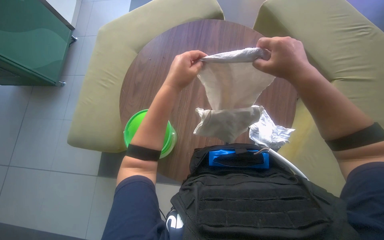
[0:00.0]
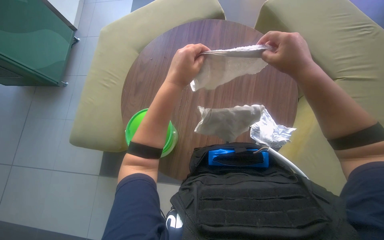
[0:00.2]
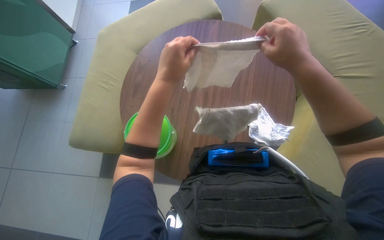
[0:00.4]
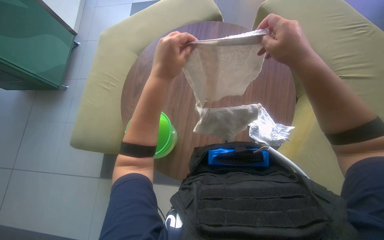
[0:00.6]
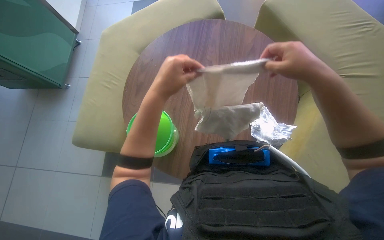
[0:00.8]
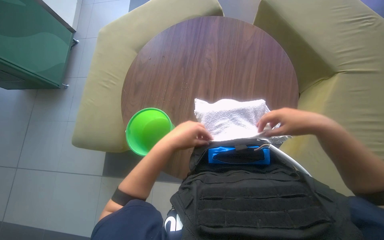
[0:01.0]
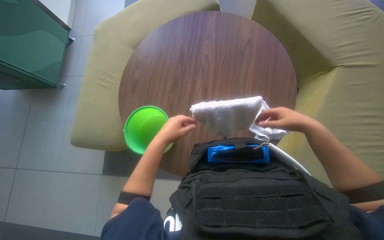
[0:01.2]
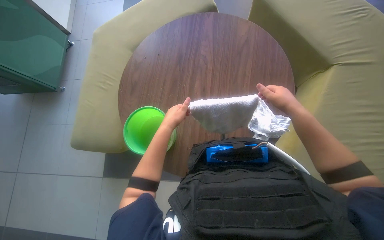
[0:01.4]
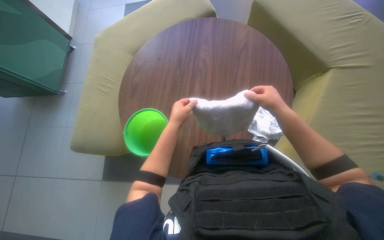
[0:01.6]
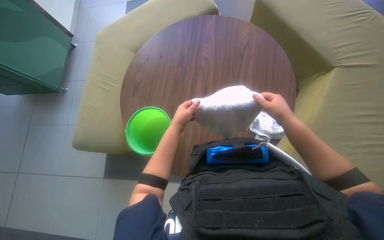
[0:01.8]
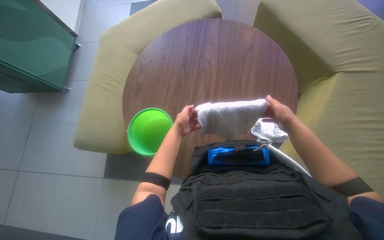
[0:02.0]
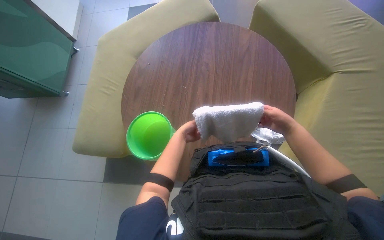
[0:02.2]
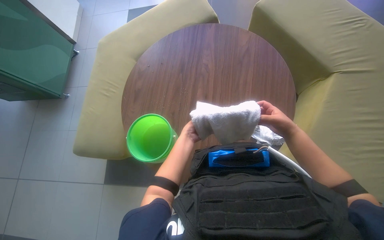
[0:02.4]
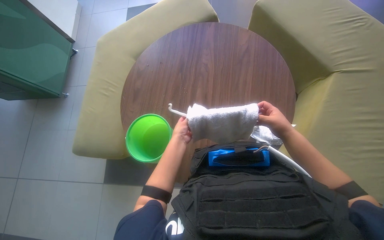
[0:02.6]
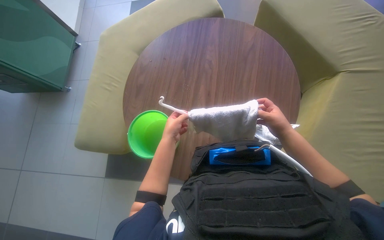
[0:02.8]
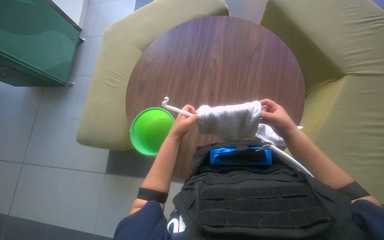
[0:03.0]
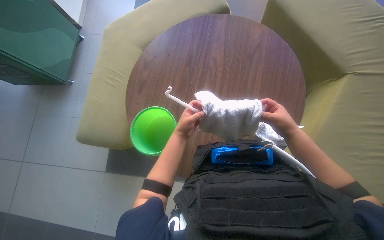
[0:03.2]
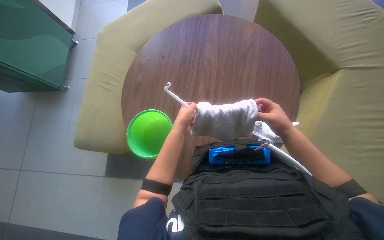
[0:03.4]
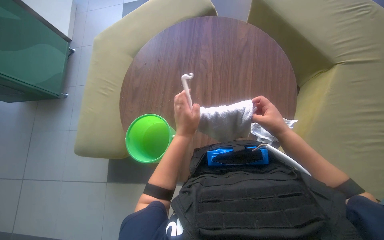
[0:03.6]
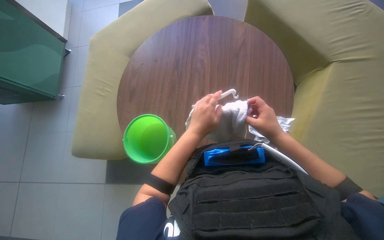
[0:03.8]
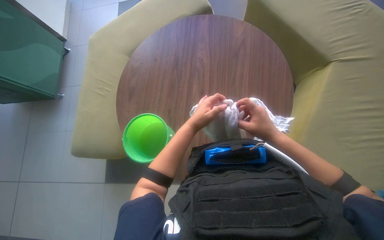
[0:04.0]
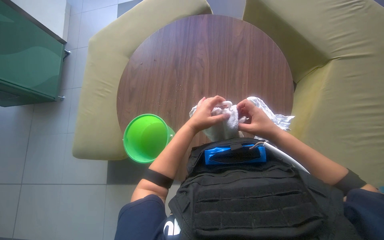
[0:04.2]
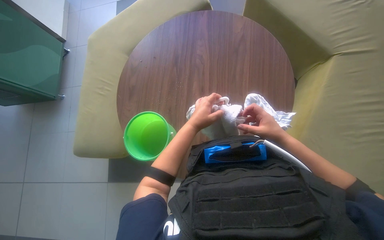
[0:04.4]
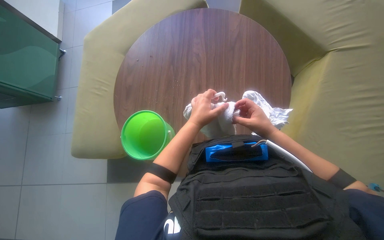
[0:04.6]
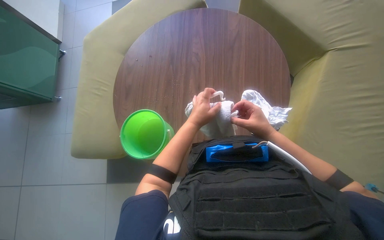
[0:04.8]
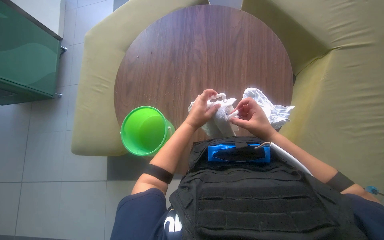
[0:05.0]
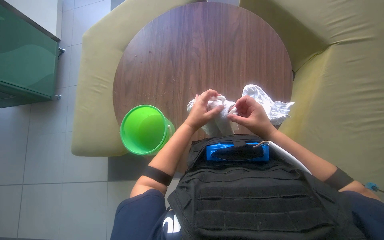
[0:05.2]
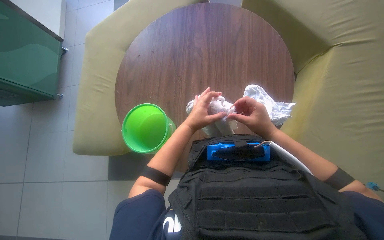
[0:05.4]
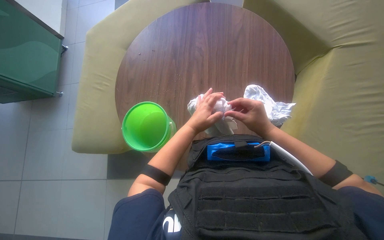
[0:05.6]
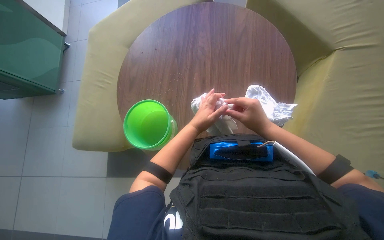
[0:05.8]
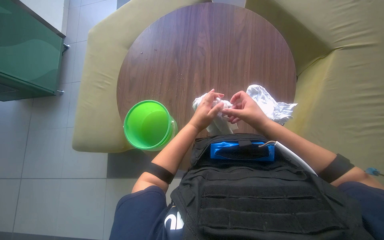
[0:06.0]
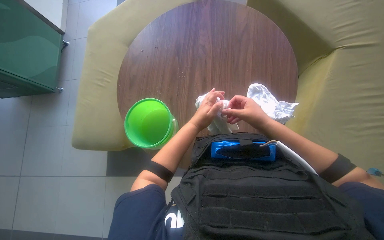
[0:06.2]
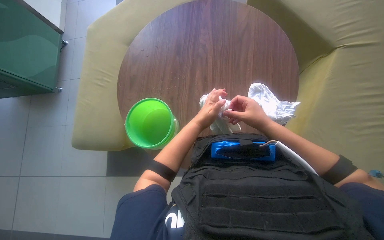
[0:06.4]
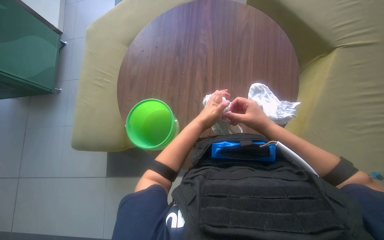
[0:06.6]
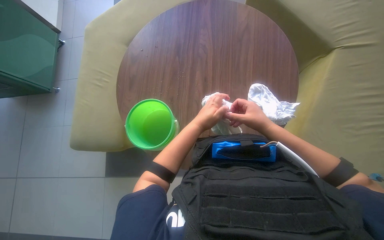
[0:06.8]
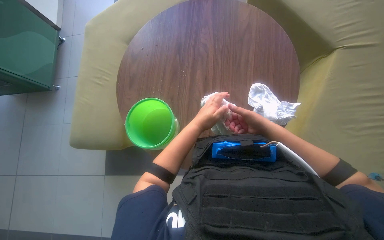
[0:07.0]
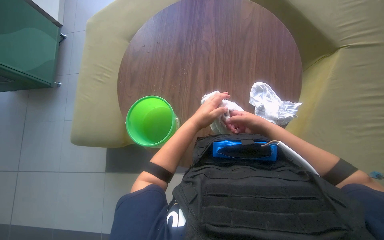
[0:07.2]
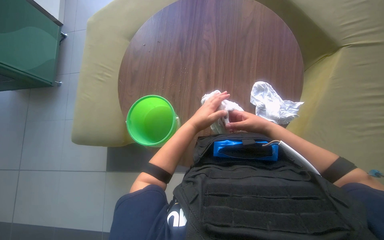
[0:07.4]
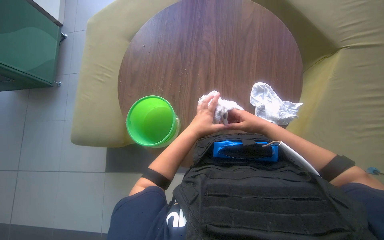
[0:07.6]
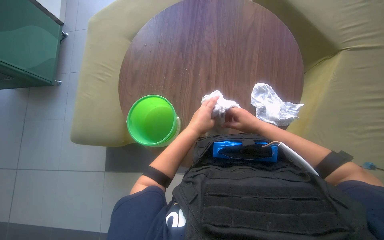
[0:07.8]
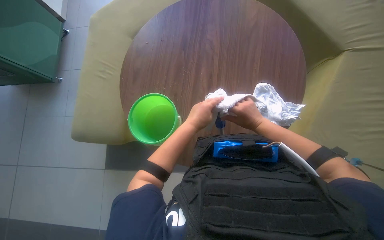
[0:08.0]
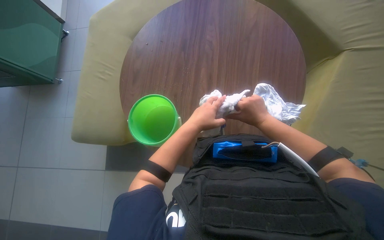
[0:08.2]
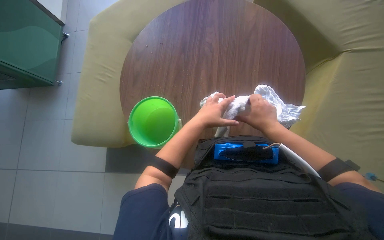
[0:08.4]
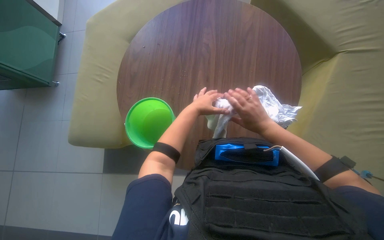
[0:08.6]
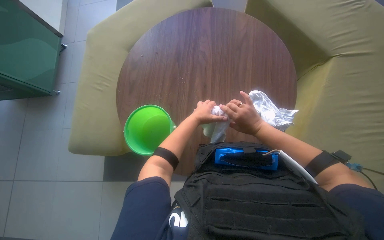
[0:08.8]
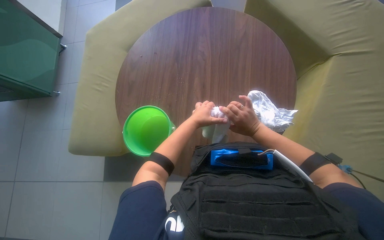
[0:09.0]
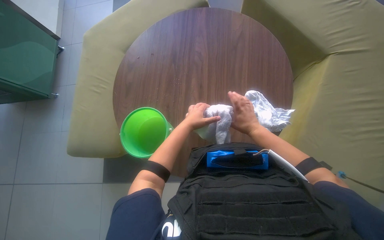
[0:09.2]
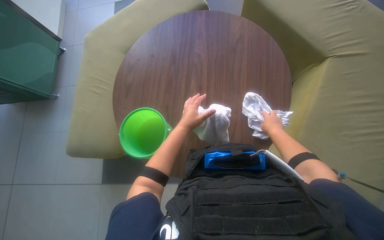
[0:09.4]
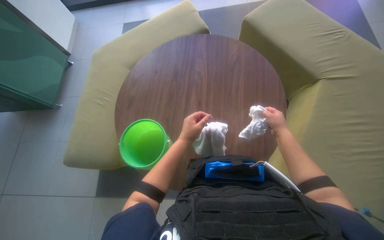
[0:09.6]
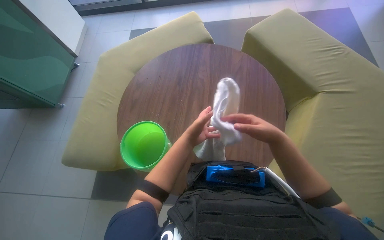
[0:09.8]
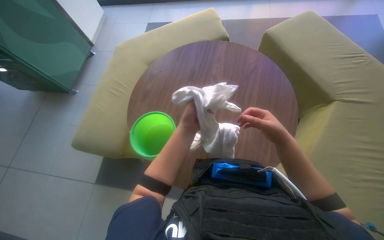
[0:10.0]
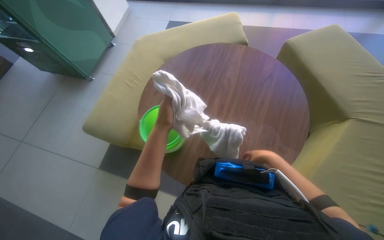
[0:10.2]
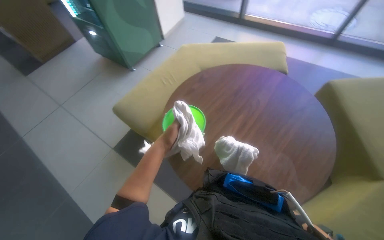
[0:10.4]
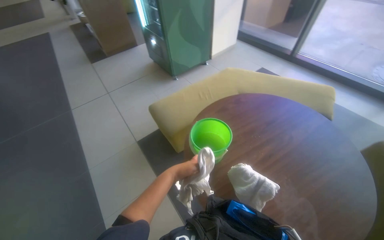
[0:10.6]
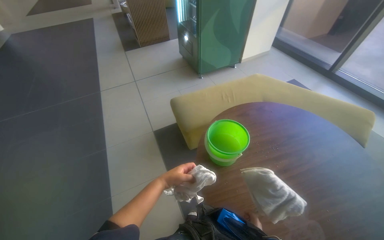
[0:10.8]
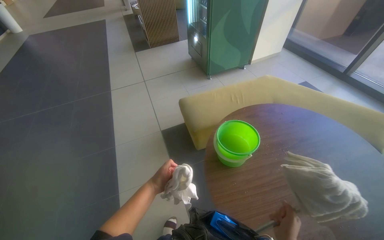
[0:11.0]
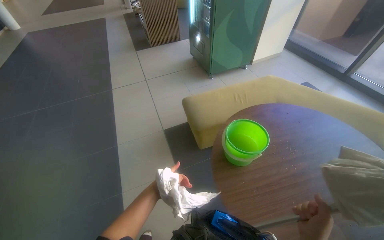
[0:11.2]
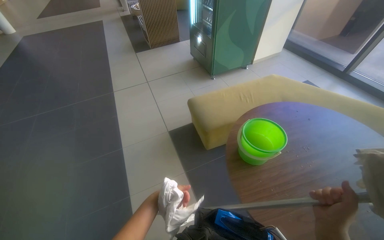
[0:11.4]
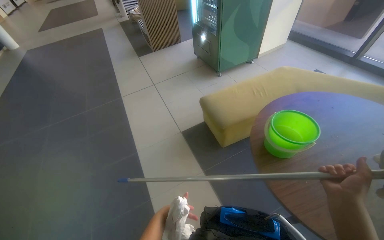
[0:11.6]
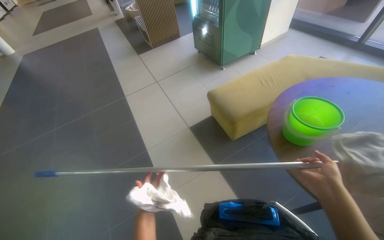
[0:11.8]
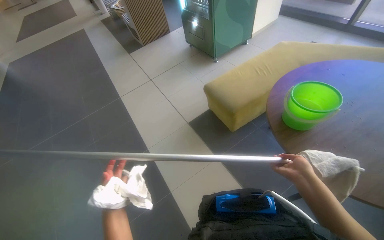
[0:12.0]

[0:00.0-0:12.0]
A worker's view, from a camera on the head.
Job: preparing cleaning supplies.
The whole recording: Wringing cleaning cloth. The worker wrings out a cleaning cloth in a green bucket.
0:00.0 to 0:01.6: The two hands go about 15 cm farther from the camera and down the picture.
0:03.0 to 0:04.4: The left hand heads to the right, covering approximately 10 cm.
0:04.4 to 0:06.0: The hands are busy where they are.
0:06.0 to 0:07.6: The right hand is displaced farther from the camera by some 10 cm.
0:07.6 to 0:09.0: The hands make small movements and keep their place.
0:09.0 to 0:10.4: The wearer looks approximately 35 degrees further to the left. The wearer looks roughly 10 degrees further upward.
0:10.4 to 0:12.0: The camera travels about 50 cm. The wearer looks approximately 25 degrees further to the left.

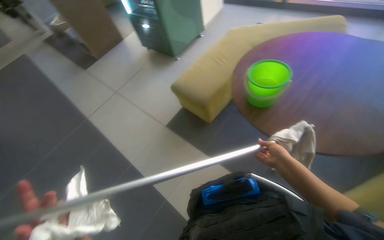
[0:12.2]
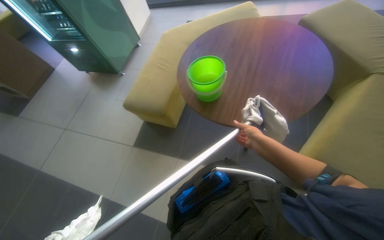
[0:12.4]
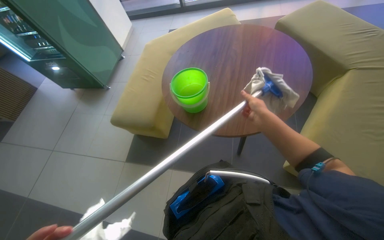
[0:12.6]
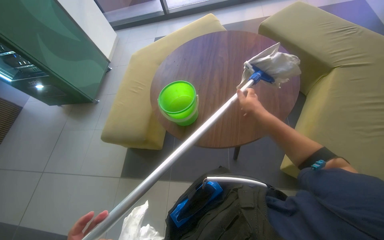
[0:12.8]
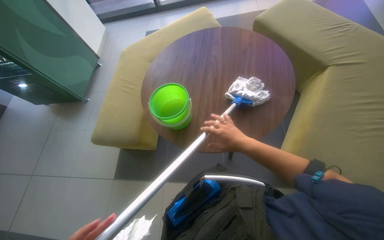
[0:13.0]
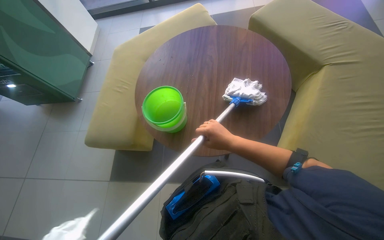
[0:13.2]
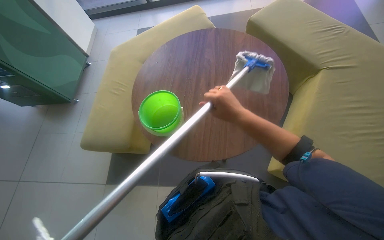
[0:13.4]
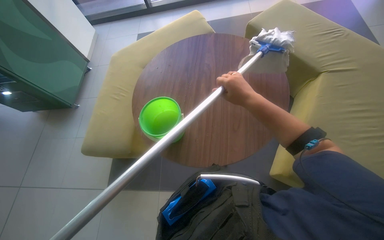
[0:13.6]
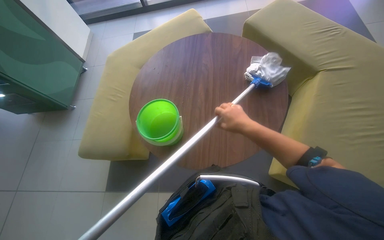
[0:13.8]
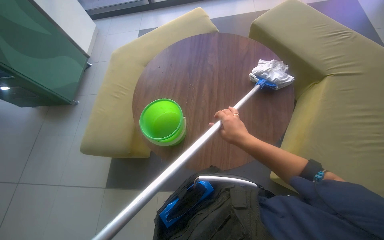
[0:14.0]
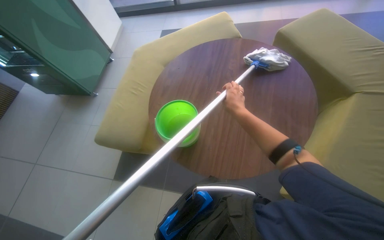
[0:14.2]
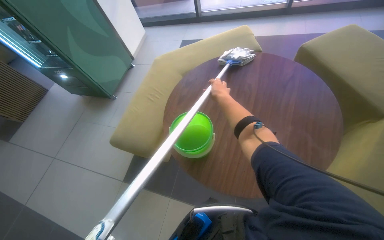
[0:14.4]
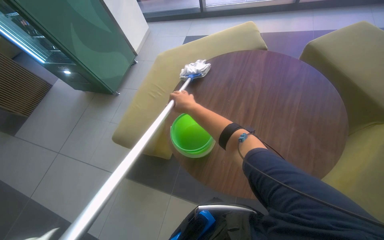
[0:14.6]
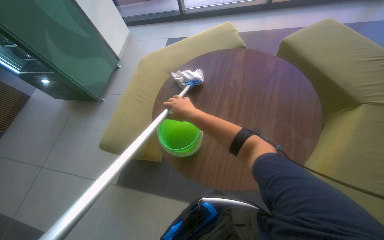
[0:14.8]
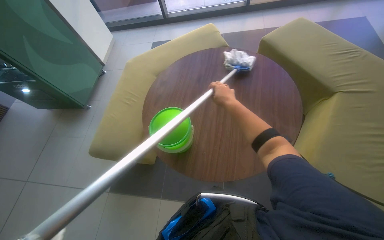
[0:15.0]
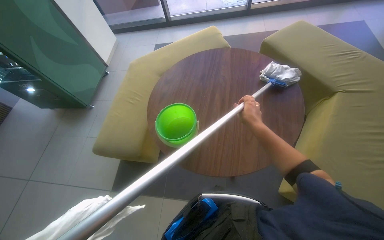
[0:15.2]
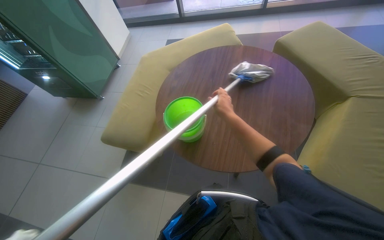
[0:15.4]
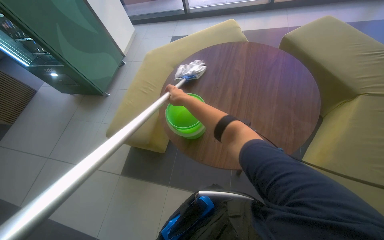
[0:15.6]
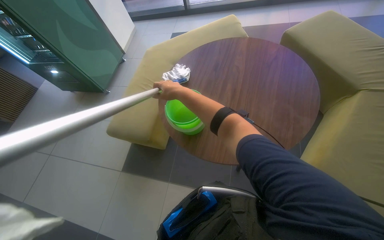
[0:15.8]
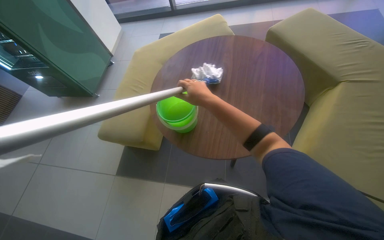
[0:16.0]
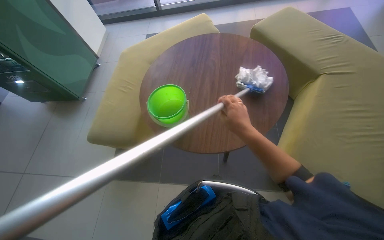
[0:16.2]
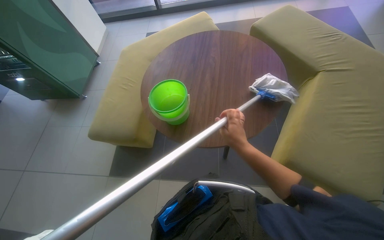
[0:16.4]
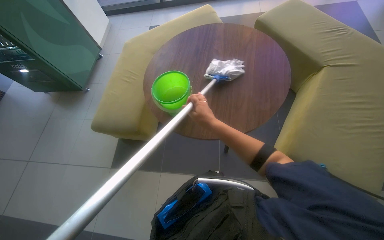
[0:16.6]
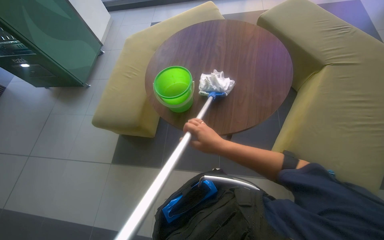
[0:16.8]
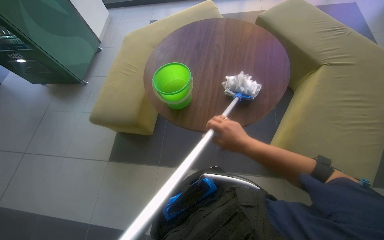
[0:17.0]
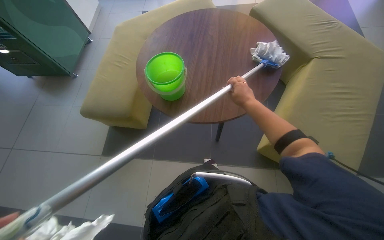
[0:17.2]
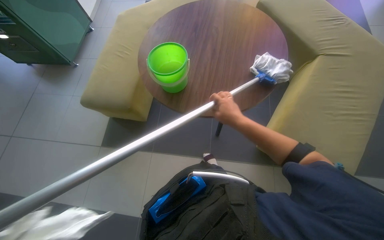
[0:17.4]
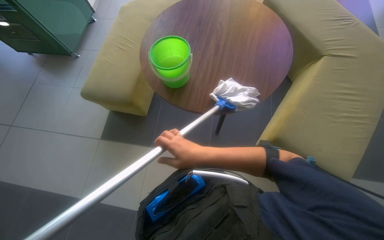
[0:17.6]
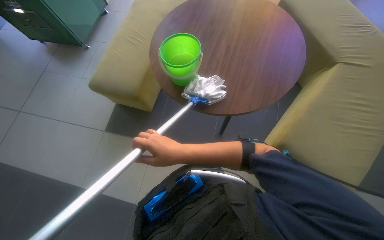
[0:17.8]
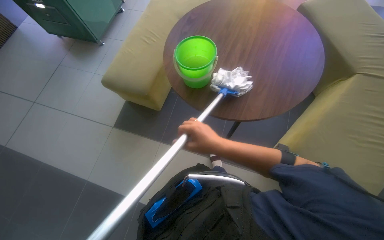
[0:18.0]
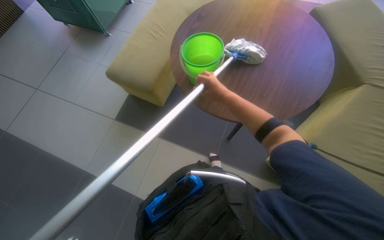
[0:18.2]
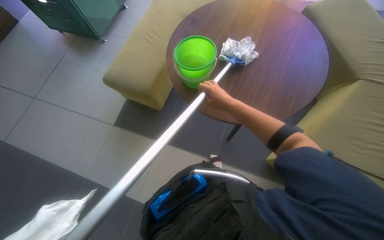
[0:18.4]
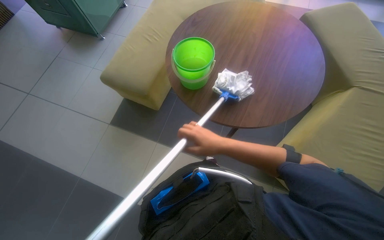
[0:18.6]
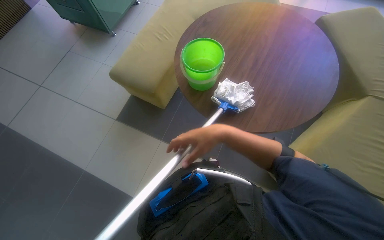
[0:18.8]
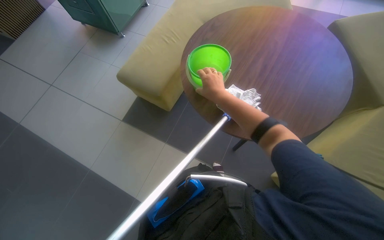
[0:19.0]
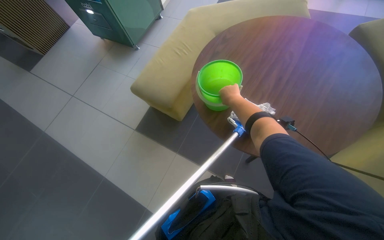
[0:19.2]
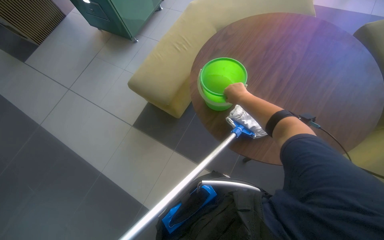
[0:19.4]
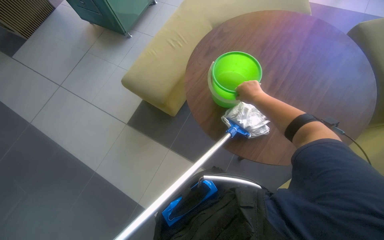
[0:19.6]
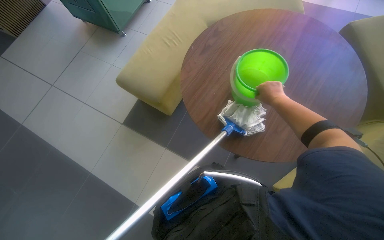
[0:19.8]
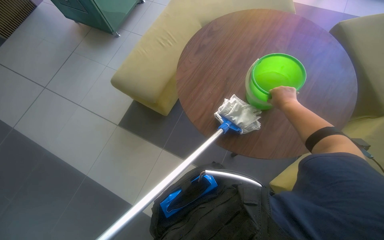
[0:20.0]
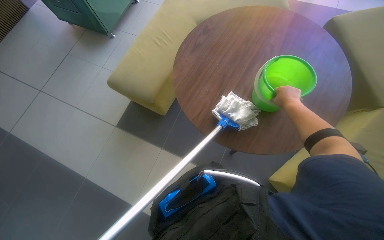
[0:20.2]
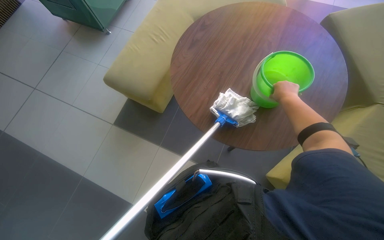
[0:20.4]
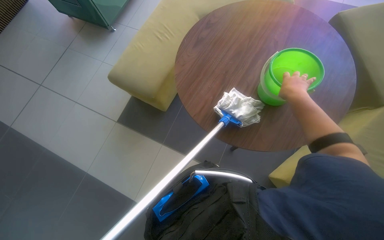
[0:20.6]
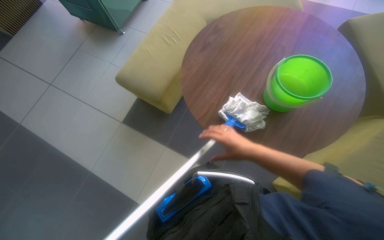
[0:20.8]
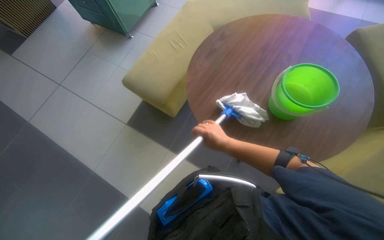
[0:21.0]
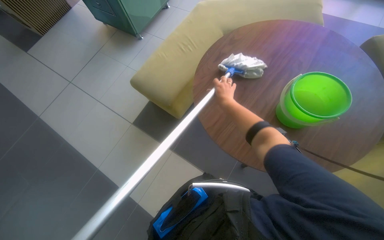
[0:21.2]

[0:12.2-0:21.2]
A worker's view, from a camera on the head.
Job: preparing cleaning supplies.
The whole recording: Wringing cleaning cloth. The worker wrings out a cleaning cloth in a green bucket.
0:12.2 to 0:13.8: The wearer looks about 45 degrees further to the right.
0:13.8 to 0:15.2: The right hand reaches approximately 20 cm to the left, then returns.
0:15.2 to 0:16.6: The right hand goes left and right, approximately 25 cm each way, reversing 2 times.
0:16.6 to 0:18.2: The right hand moves about 15 cm to the right and comes back.
0:18.2 to 0:19.8: The right hand shifts roughly 15 cm to the right.
0:19.8 to 0:21.2: The right hand travels to the left by roughly 20 cm.
